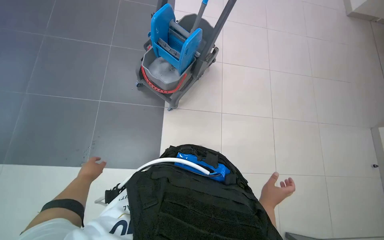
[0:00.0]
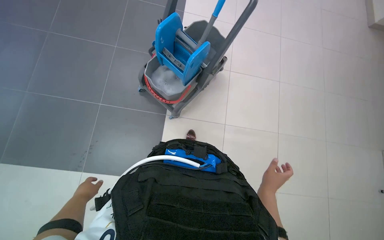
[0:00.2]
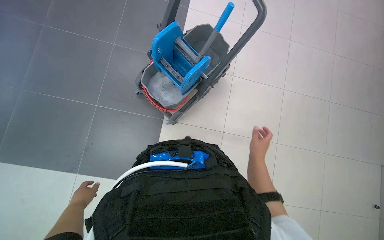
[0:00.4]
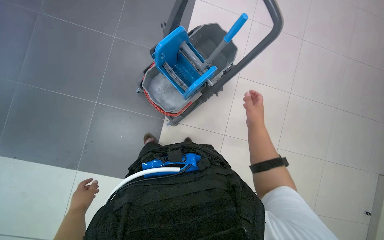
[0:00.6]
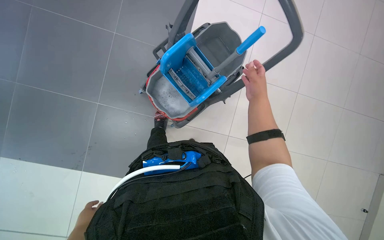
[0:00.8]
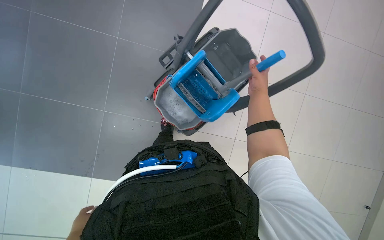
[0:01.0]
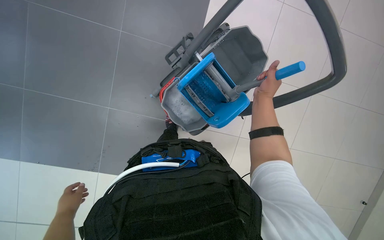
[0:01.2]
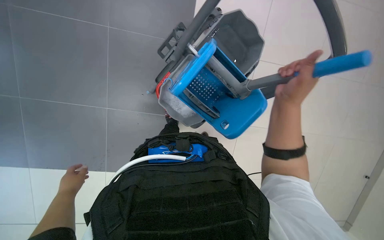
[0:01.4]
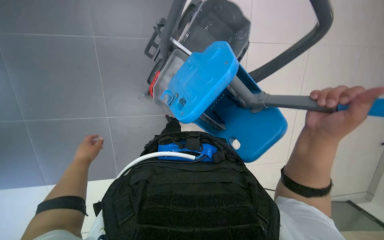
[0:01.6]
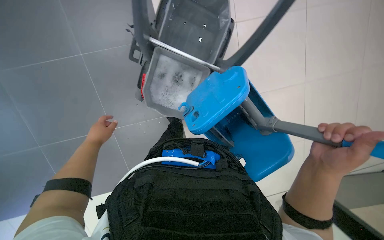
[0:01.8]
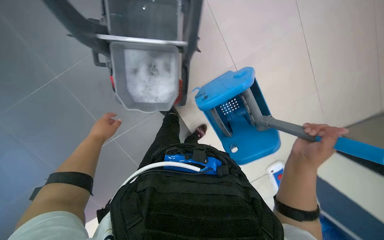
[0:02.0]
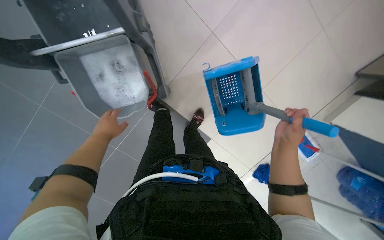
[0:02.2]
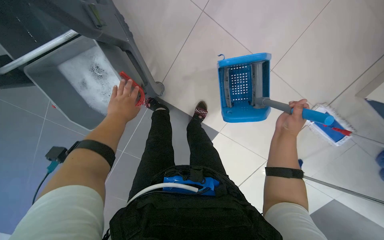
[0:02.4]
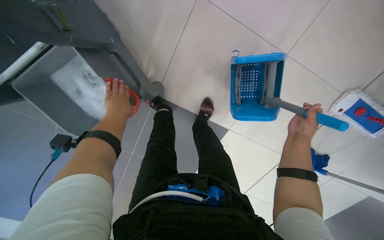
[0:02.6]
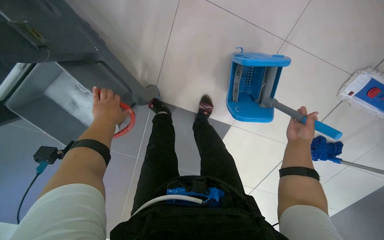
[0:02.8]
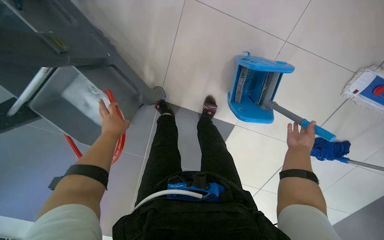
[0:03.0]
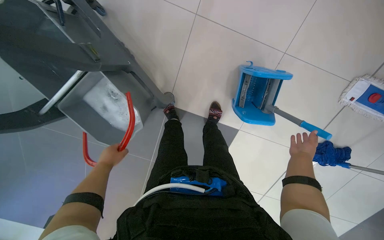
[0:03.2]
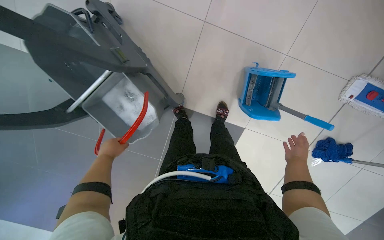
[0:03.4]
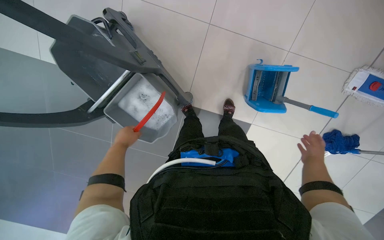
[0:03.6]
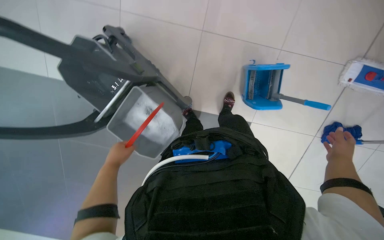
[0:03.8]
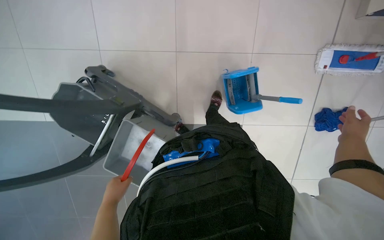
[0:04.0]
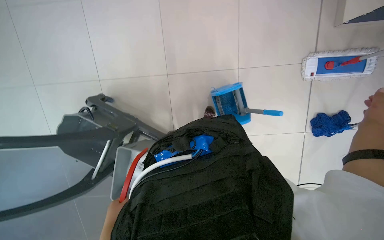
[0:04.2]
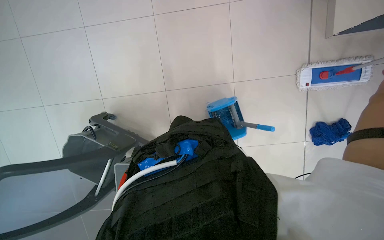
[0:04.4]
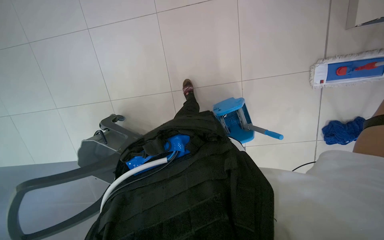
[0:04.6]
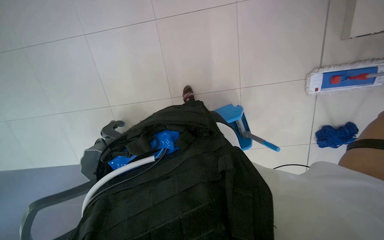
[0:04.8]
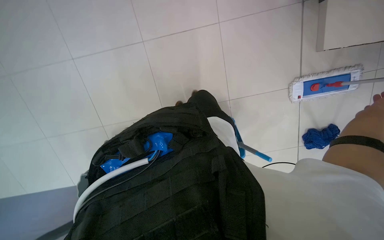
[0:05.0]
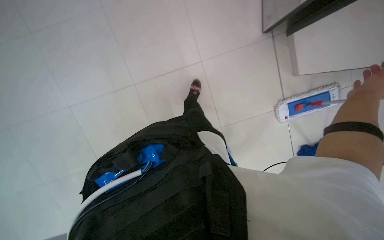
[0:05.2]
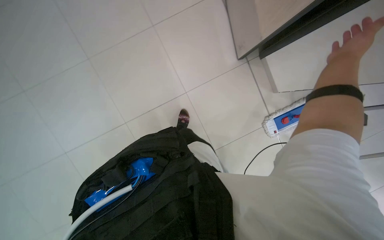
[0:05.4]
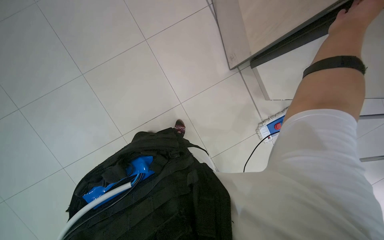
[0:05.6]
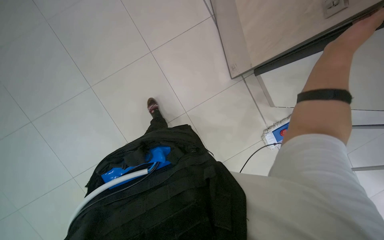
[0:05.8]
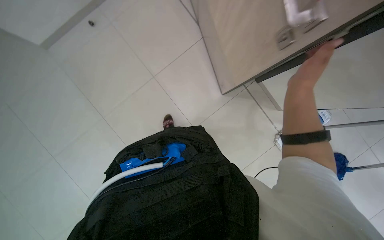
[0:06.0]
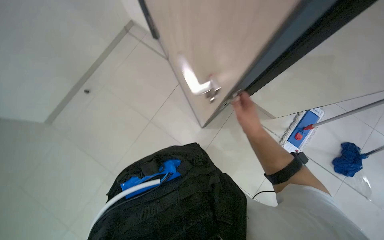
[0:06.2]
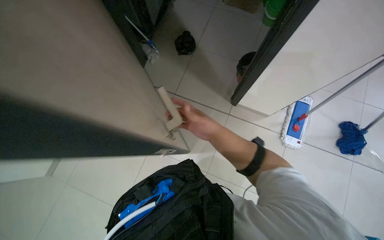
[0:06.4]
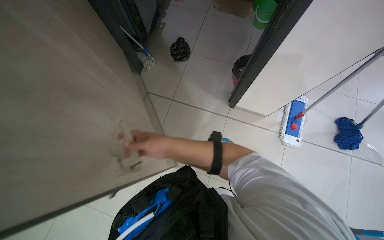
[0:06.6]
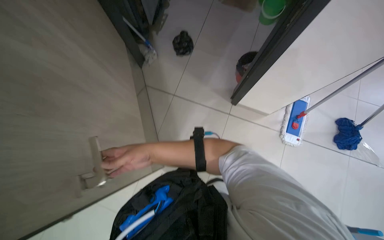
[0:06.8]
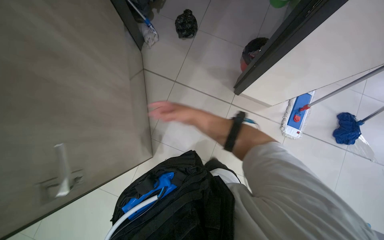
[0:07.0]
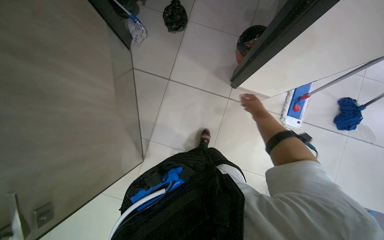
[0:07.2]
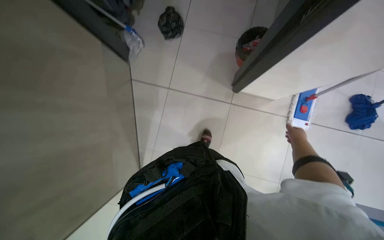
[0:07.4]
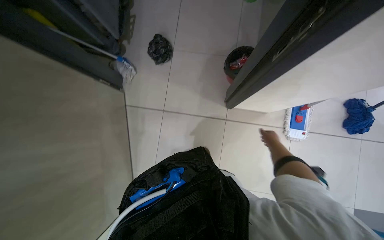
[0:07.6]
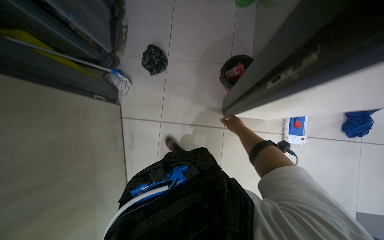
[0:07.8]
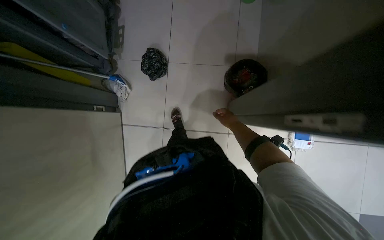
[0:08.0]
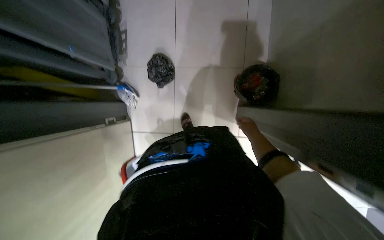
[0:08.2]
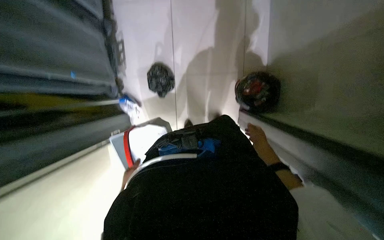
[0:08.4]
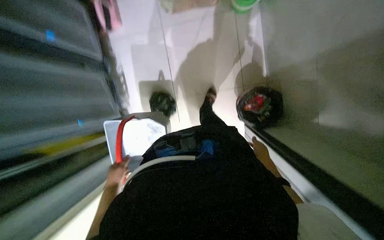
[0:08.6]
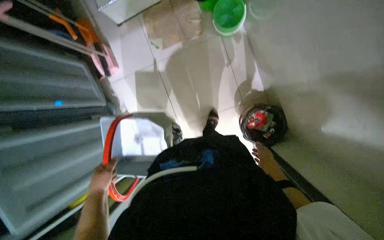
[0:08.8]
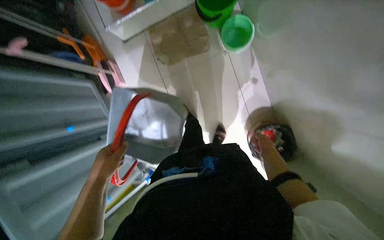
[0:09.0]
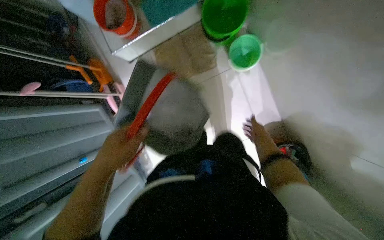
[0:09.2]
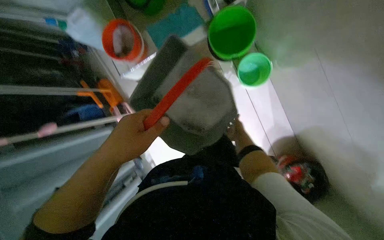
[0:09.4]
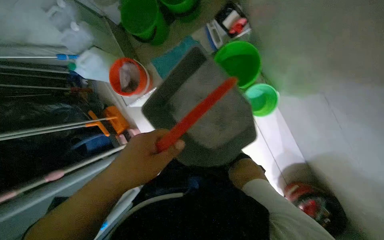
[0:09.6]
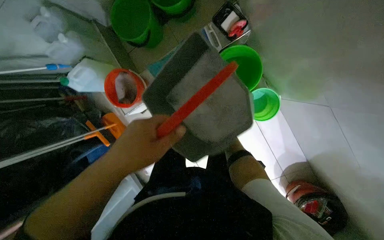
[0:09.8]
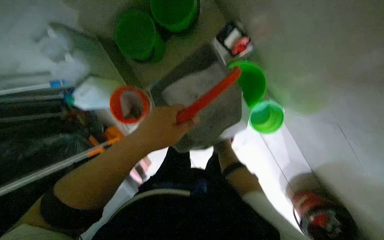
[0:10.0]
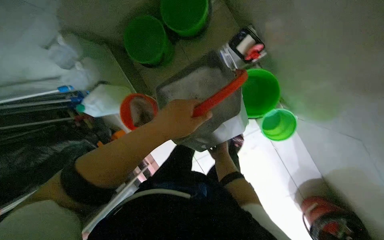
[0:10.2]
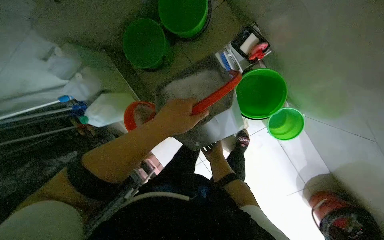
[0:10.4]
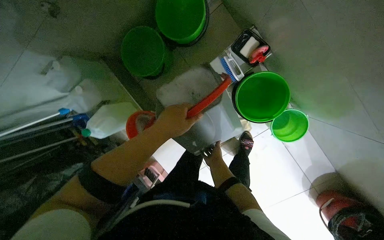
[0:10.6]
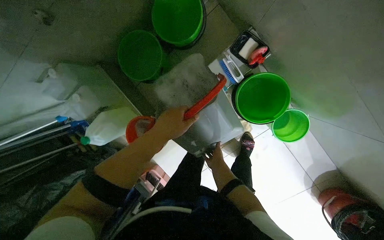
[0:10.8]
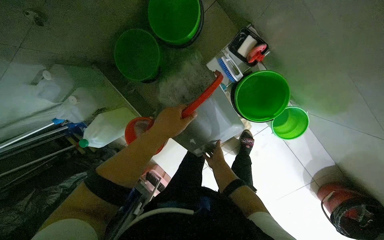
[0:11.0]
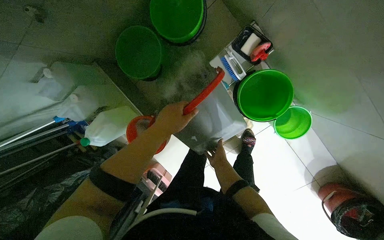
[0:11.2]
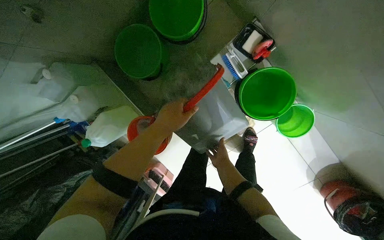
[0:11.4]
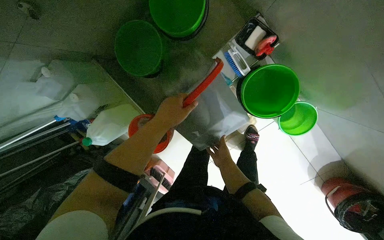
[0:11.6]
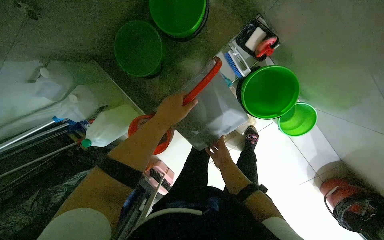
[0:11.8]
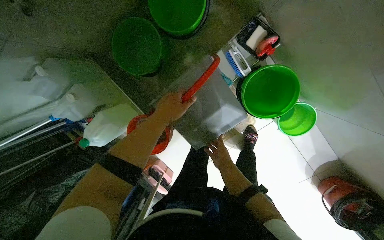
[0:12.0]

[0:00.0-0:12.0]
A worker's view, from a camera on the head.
Job: preparing cleaning supplies.
The whole recording: Preparing Cleaning Supplies. The worker prepares cleaning supplies by rinsing a bucket, filling it with water, and adding cleaning solution.
0:00.0 to 0:01.6: The left hand travels down the picture and back again, roughly 10 cm each way. Meanwhile the right hand travels up the picture by some 40 cm.
0:01.6 to 0:03.0: The view swings some 15 degrees to the left. The left hand moves up the picture and to the right, some 30 cm. The right hand travels farther from the camera by approximately 40 cm.
0:03.0 to 0:04.4: The head travels about 40 cm. The wearer looks approximately 20 degrees further upward. The scene rotates counterclockwise by approximately 25 degrees.
0:04.4 to 0:06.0: The camera travels approximately 50 cm. The view tips upward by roughly 20 degrees. The scene rotates counterclockwise by approximately 25 degrees.
0:06.0 to 0:07.6: Everything in view rotates some 40 degrees counterclockwise.
0:07.6 to 0:09.0: The head travels about 1 m. The camera pitches downward, by approximately 15 degrees. The scene turns some 30 degrees counterclockwise in the picture.
0:09.0 to 0:10.4: The camera travels roughly 70 cm.
0:10.4 to 0:12.0: The left hand shifts about 15 cm farther from the camera.

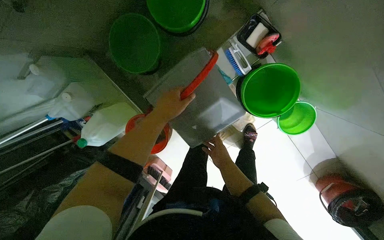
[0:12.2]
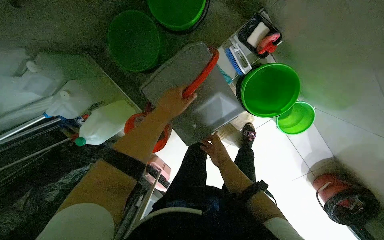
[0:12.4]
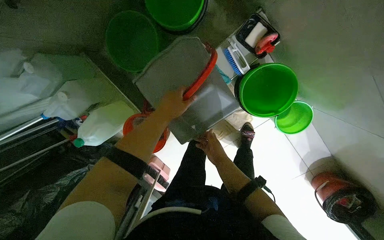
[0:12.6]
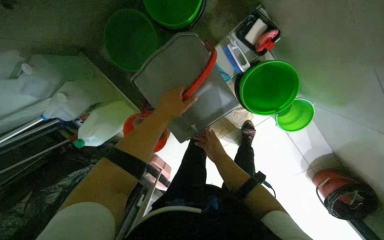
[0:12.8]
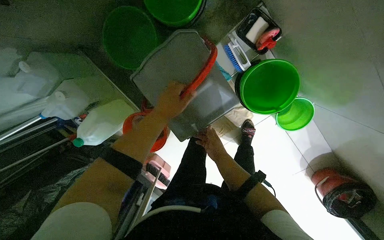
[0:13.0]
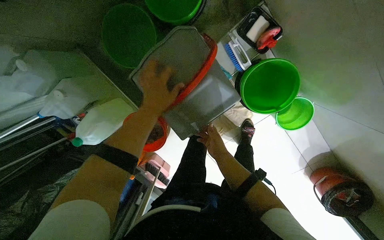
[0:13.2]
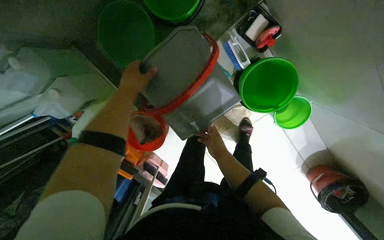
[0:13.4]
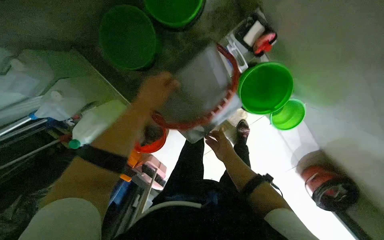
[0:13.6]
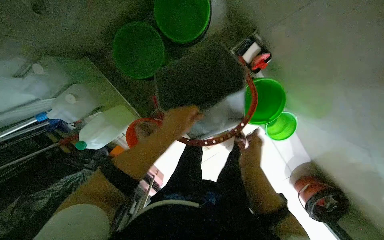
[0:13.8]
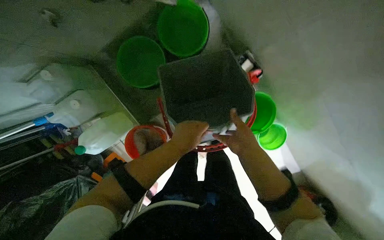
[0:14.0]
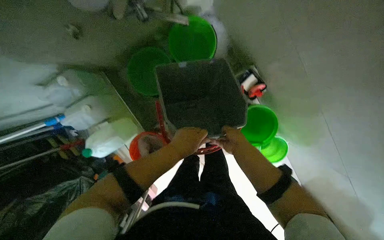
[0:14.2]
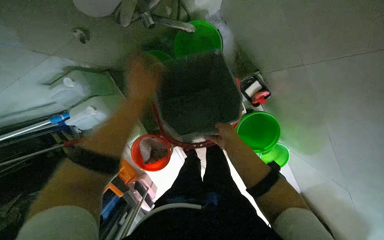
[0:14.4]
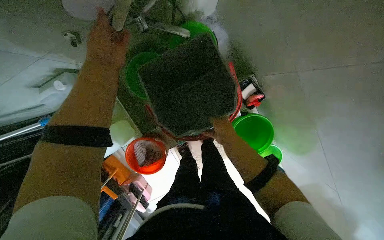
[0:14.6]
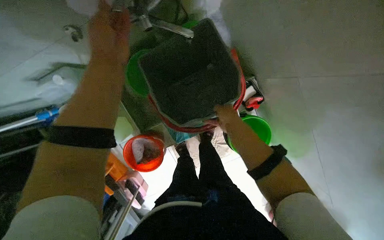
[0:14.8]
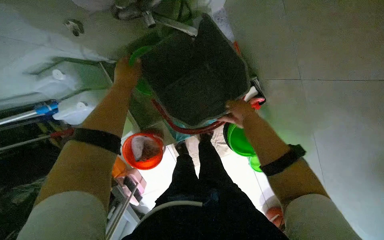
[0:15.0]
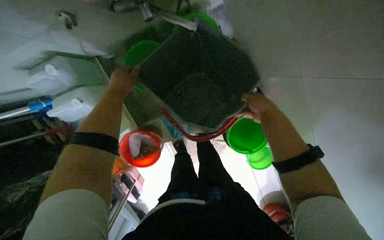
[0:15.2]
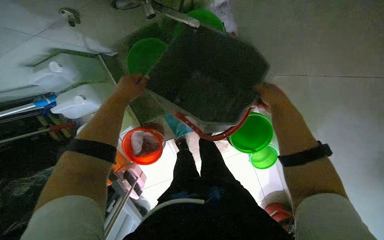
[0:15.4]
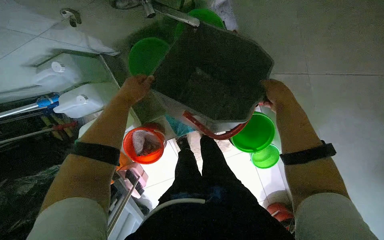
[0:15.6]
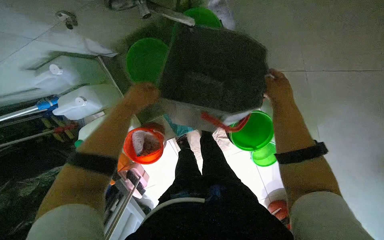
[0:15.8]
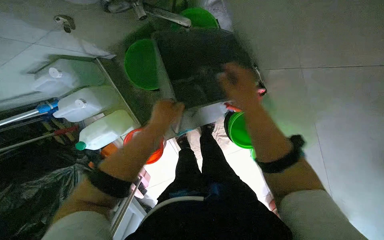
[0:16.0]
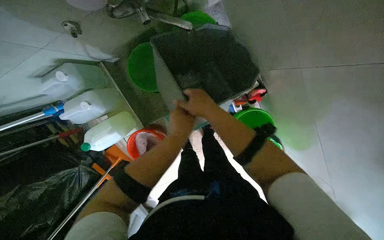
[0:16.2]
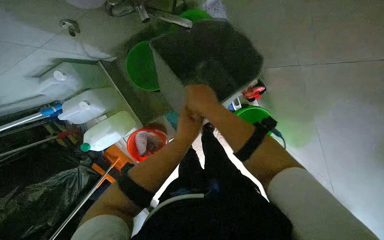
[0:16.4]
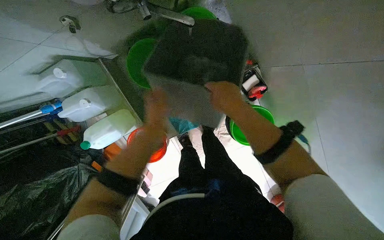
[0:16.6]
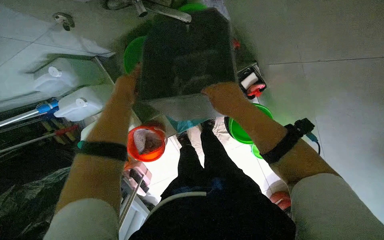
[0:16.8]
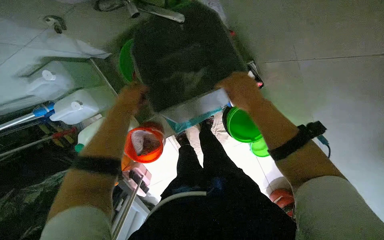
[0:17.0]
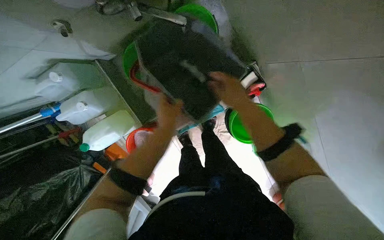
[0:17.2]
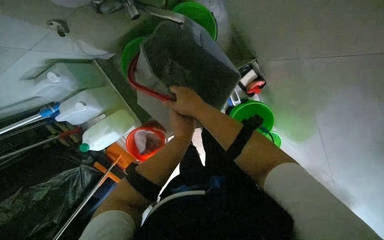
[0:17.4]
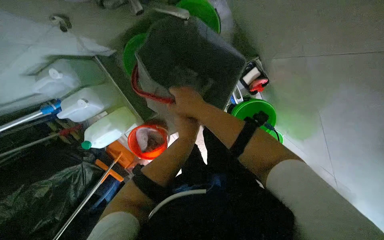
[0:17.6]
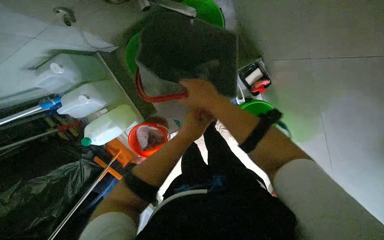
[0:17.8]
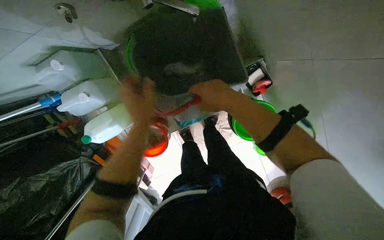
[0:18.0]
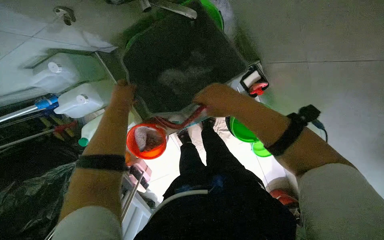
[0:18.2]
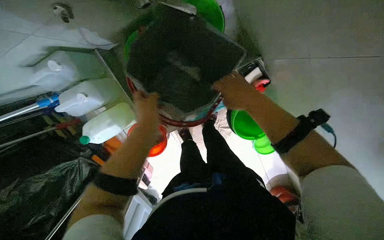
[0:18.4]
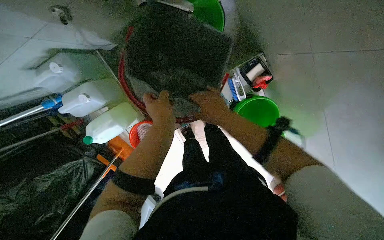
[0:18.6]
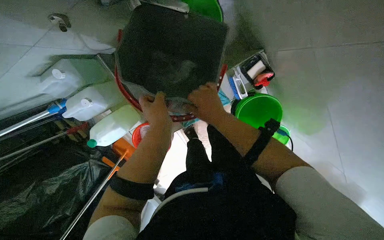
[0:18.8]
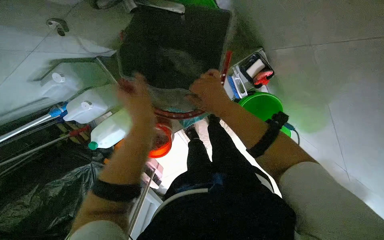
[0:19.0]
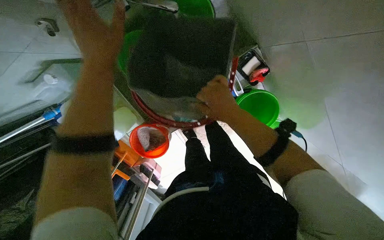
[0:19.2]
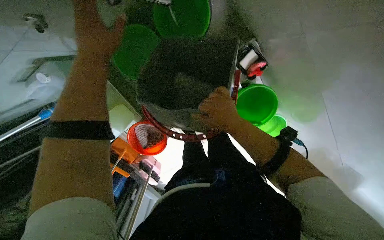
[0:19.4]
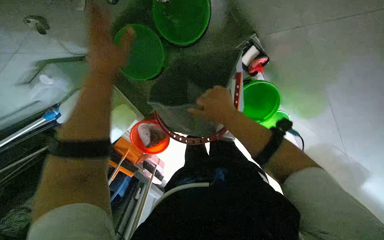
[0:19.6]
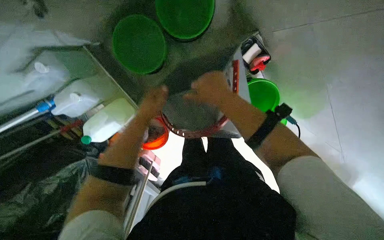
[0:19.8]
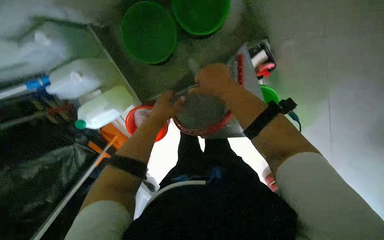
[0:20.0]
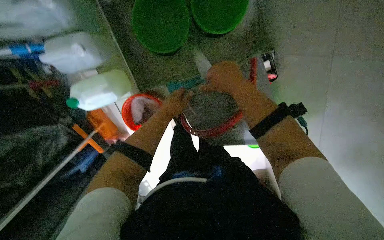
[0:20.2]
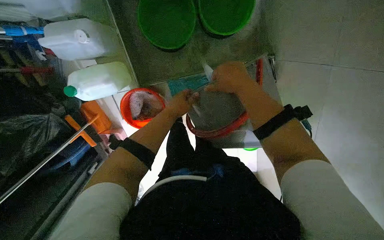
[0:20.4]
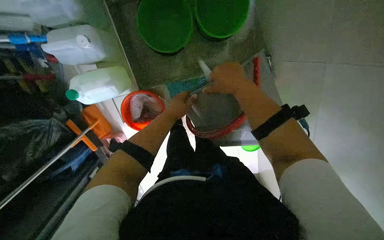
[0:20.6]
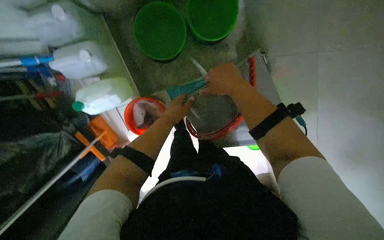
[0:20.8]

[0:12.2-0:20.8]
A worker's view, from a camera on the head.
Job: preparing cleaning supplies.
The whole recording: Preparing Cleaning Supplies. The worker prepares cleaning supplies by rinsing a bucket, filling it with water, and adding cleaning solution.
0:13.6 to 0:15.0: The left hand moves to the left, approximately 10 cm, and travels down the picture and back again, about 10 cm each way. Meanwhile the right hand goes some 40 cm up the picture and nearer to the camera.
0:15.0 to 0:16.6: The right hand moves to the left, about 10 cm; the left hand travels down the picture and to the right by roughly 15 cm.
0:16.6 to 0:18.0: The left hand goes left and right, roughly 20 cm each way, reversing 2 times.
0:18.0 to 0:19.4: The right hand travels down the picture by approximately 10 cm; the left hand swings up and down the picture, about 20 cm each way, with 2 reversals.
0:19.4 to 0:20.8: The left hand travels down the picture and farther from the camera by about 30 cm.
